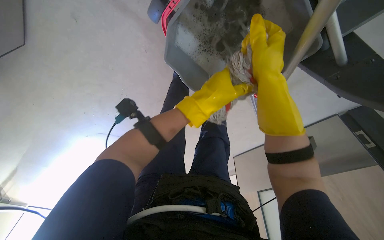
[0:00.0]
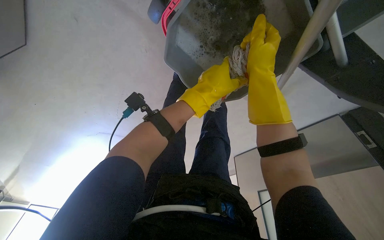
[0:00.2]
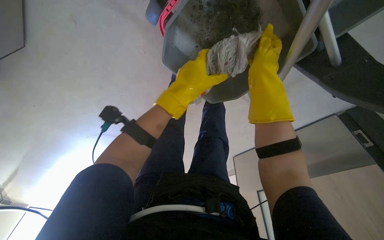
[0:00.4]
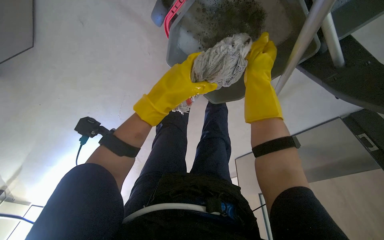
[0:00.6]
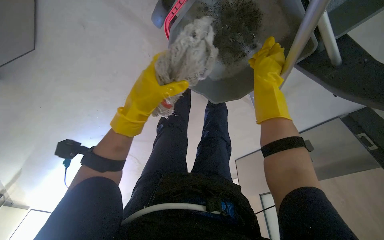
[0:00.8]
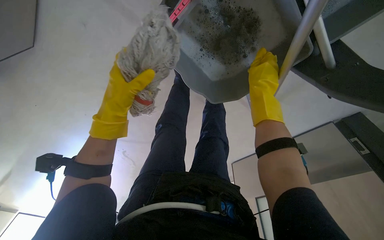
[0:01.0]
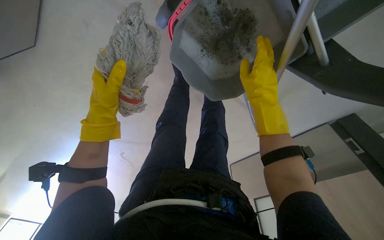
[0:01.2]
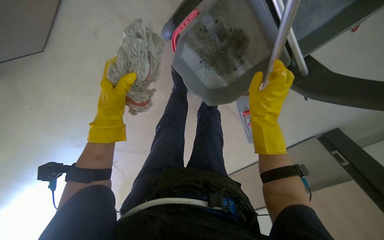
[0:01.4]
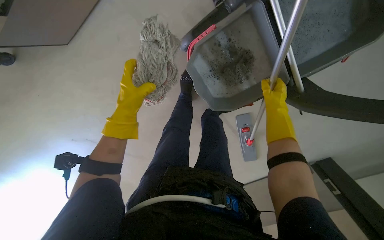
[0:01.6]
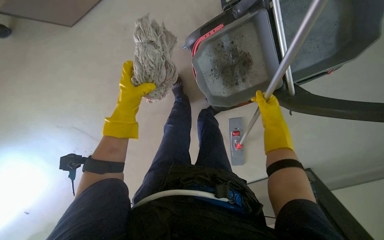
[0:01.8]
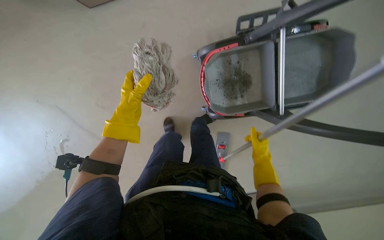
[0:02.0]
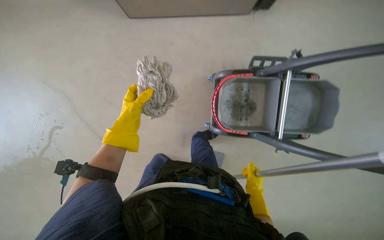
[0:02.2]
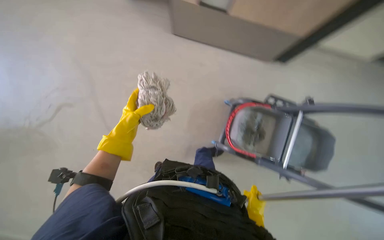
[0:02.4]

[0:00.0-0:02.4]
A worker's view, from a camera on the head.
Job: preparing cleaning supplies.
The whole recording: Washing and wringing mop head. The worker washes and wrings the mop head in a bucket.
0:00.0 to 0:01.2: The left hand shifts approximately 30 cm to the left.
0:01.2 to 0:02.4: The camera pitches upward, by roughly 20 degrees. Everything in view rotates roughly 30 degrees clockwise. The right hand is displaced down the picture by some 25 cm.

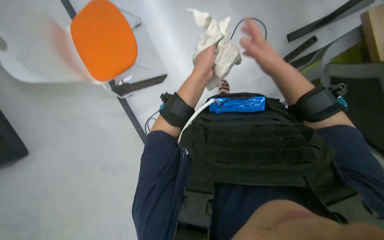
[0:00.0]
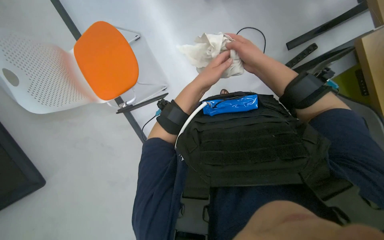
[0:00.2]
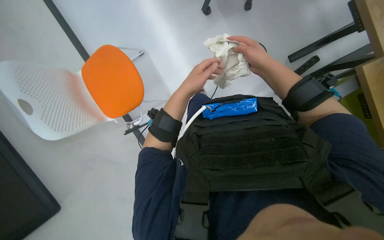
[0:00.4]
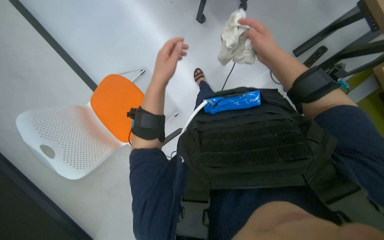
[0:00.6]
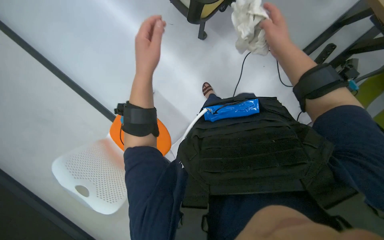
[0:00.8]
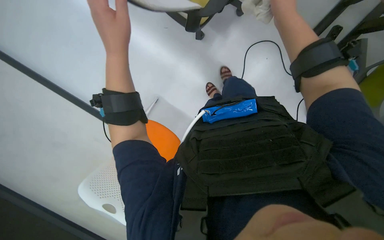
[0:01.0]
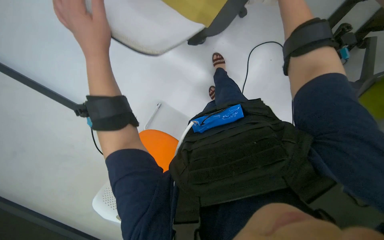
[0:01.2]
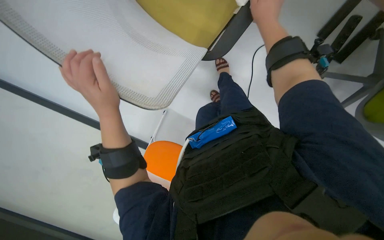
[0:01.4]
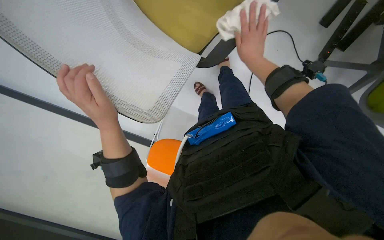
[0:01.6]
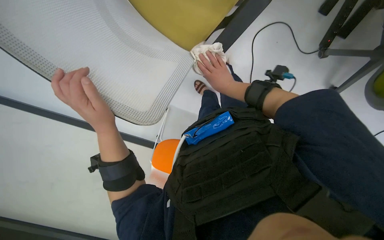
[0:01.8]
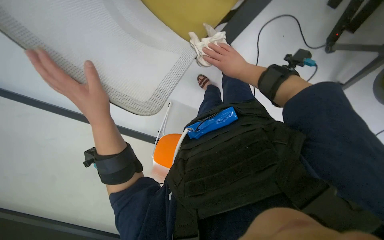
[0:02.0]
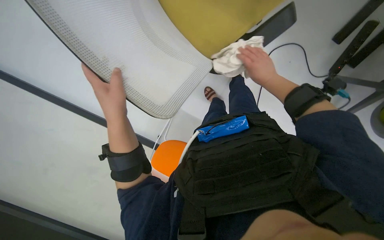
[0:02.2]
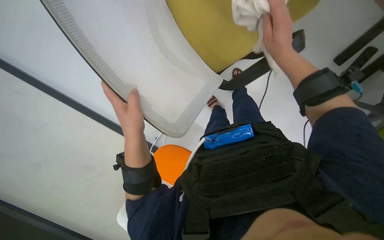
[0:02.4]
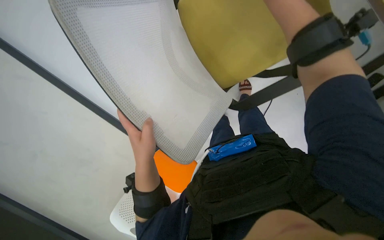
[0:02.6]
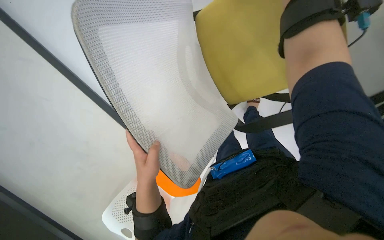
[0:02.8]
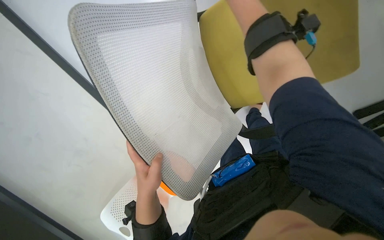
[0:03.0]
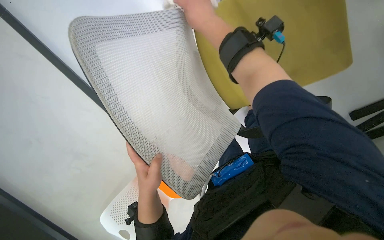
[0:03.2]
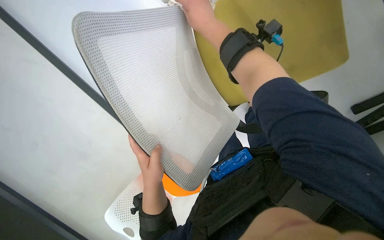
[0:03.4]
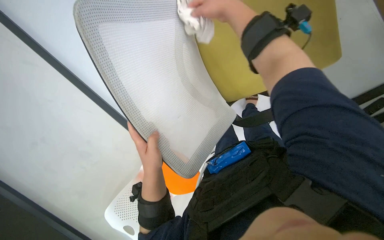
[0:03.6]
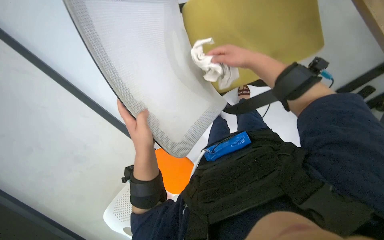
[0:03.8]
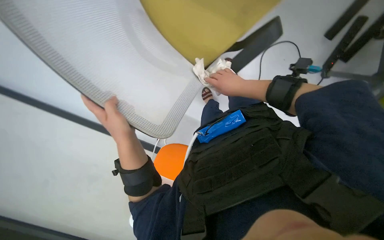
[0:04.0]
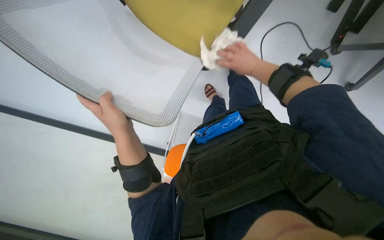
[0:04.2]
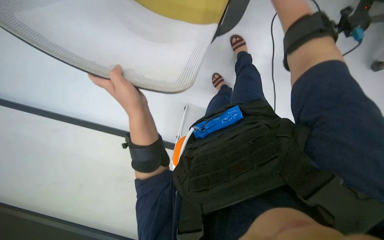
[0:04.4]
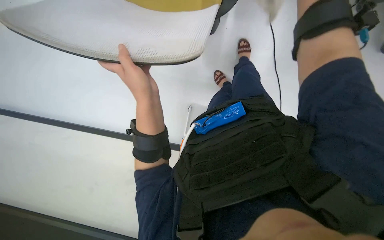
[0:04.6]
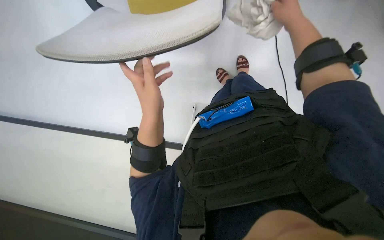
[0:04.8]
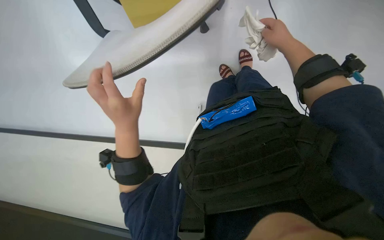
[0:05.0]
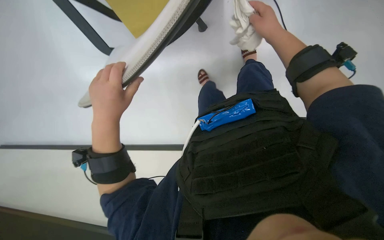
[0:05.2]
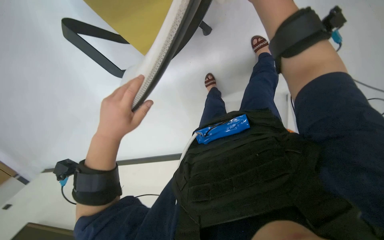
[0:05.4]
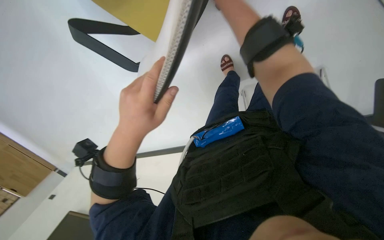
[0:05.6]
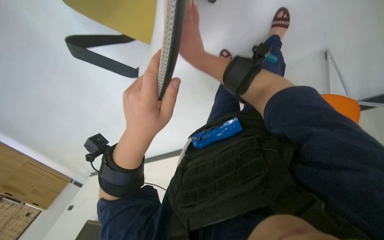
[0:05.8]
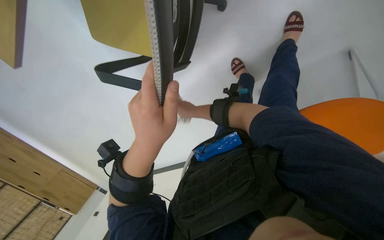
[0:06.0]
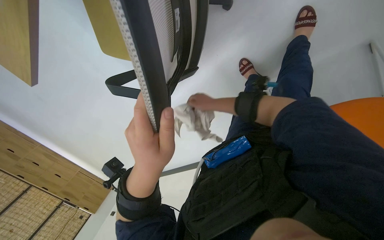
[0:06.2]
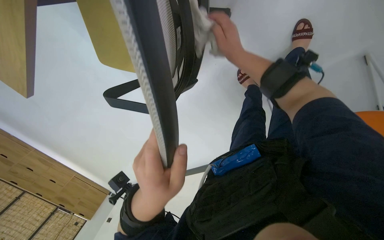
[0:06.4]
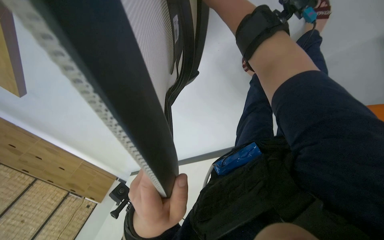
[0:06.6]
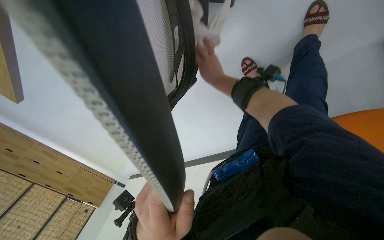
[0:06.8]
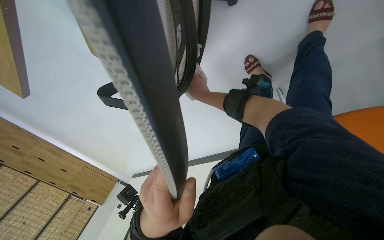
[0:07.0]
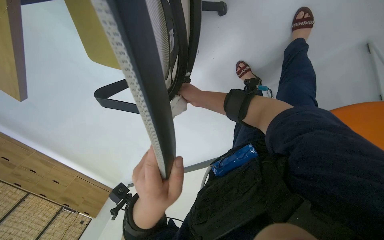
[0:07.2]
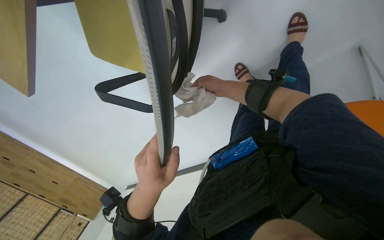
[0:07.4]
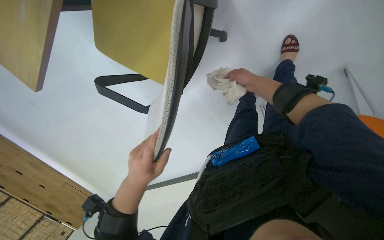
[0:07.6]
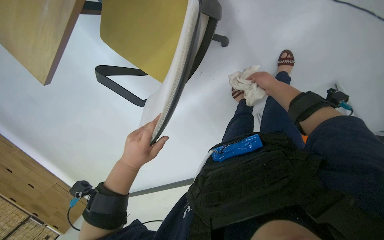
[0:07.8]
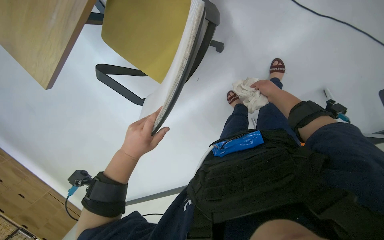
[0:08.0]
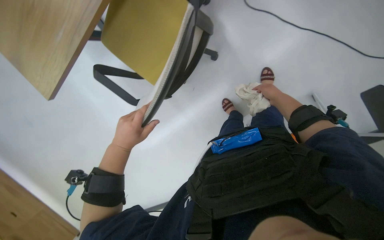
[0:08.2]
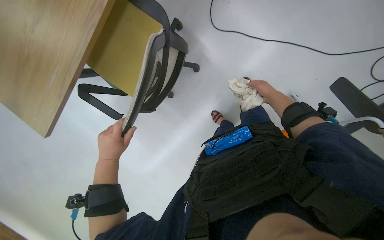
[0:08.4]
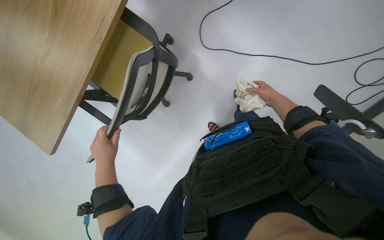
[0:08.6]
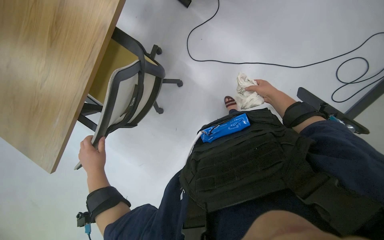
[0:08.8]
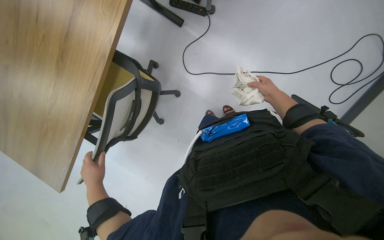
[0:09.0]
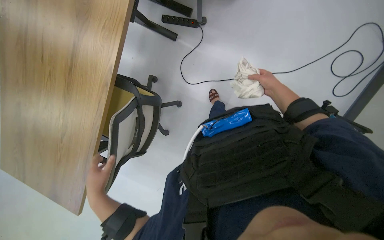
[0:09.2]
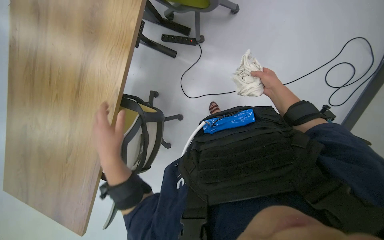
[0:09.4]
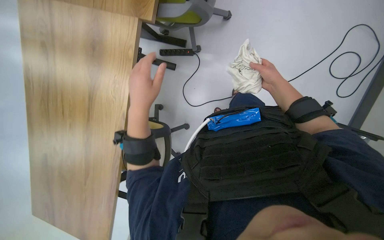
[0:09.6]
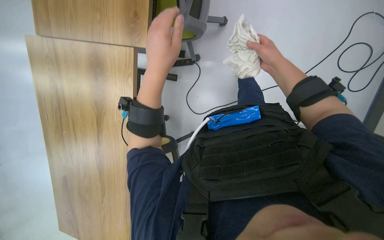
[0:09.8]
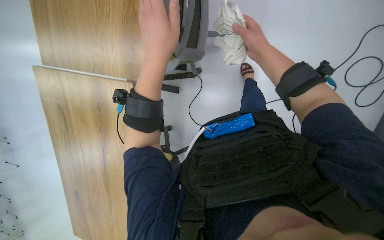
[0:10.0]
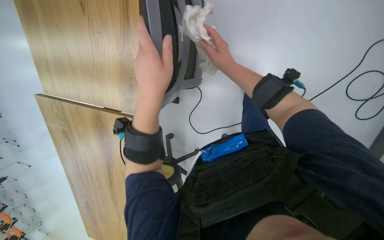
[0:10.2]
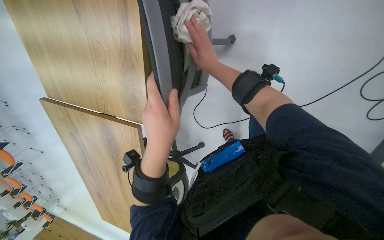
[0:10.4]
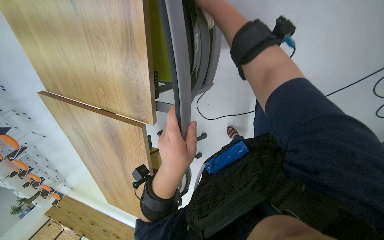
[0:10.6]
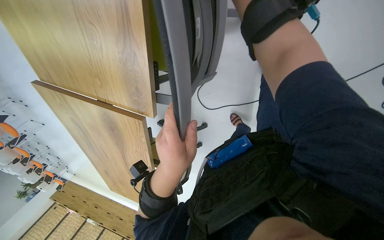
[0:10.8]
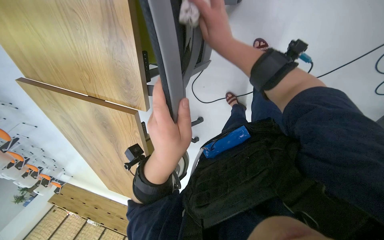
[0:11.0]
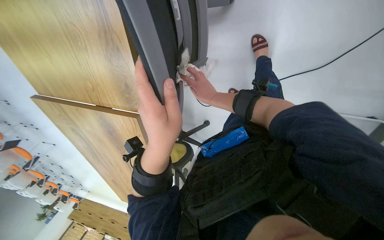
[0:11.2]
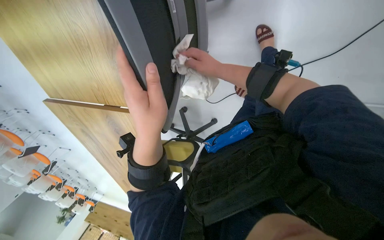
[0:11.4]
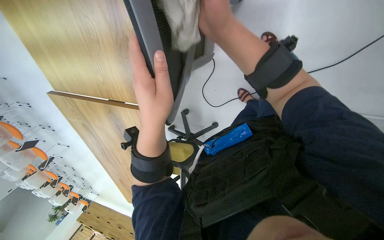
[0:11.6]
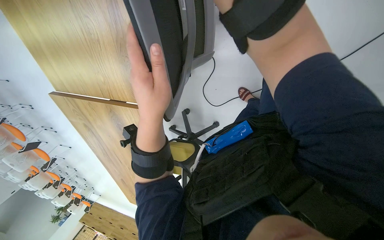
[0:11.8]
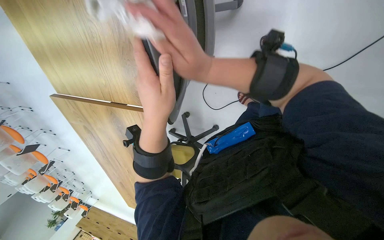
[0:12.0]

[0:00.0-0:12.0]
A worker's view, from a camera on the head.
Job: wiping surfaces.
The whole recording: Wiping office chair. The worker wipes the back and frame of an office chair with a white cloth.
0:00.0 to 0:01.6: The view tilts about 15 degrees upward. Everything in view rotates approximately 30 degrees counterclockwise. The left hand shifts approximately 20 cm nearer to the camera and to the left.
0:01.6 to 0:03.0: The left hand is displaced down the picture by roughly 10 cm.
0:03.0 to 0:04.4: The left hand heads up the picture, covering some 20 cm.
0:04.4 to 0:06.0: The left hand heads nearer to the camera, covering approximately 20 cm.
0:06.0 to 0:07.6: The left hand shifts about 10 cm down the picture.
0:07.6 to 0:09.0: The wearer looks about 25 degrees further upward. The right hand travels to the right by roughly 25 cm. The left hand travels to the left and farther from the camera by about 20 cm.
0:09.0 to 0:10.4: The left hand heads up the picture and to the right, covering roughly 50 cm; the right hand is displaced to the left and up the picture by about 25 cm.
0:10.4 to 0:12.0: The right hand moves up and down the picture over approximately 50 cm, changing direction 3 times.

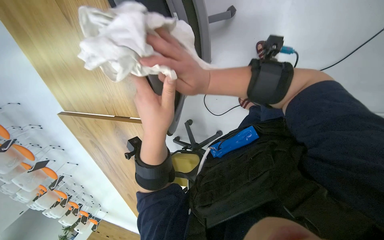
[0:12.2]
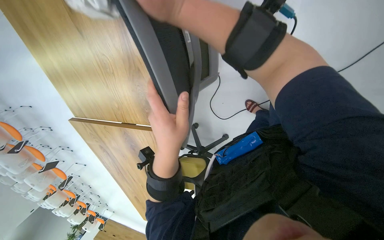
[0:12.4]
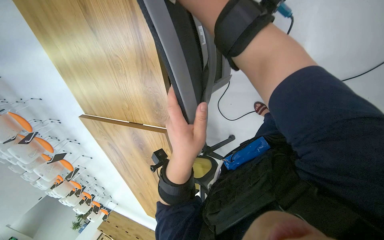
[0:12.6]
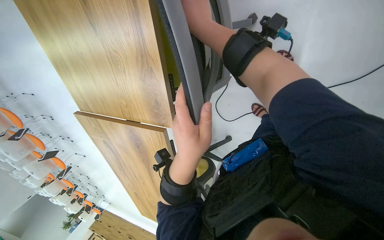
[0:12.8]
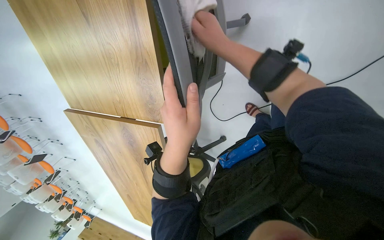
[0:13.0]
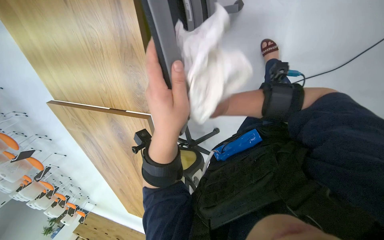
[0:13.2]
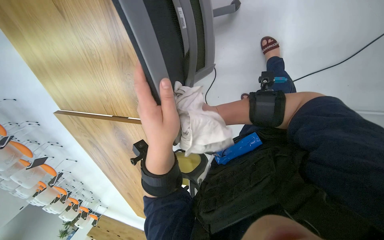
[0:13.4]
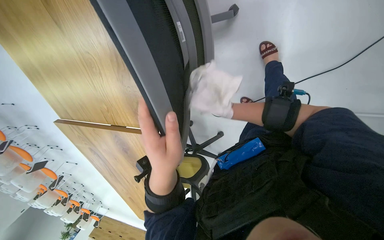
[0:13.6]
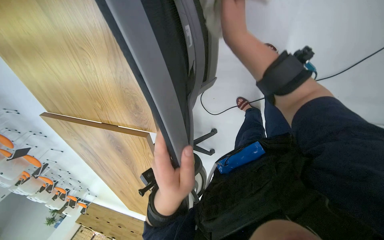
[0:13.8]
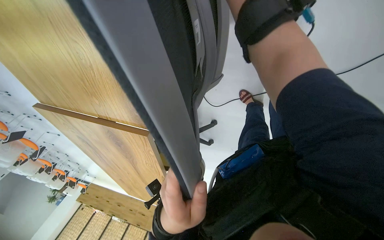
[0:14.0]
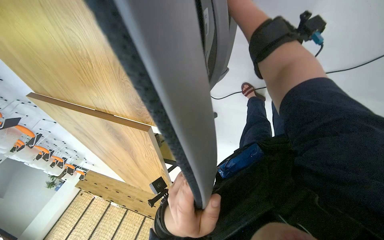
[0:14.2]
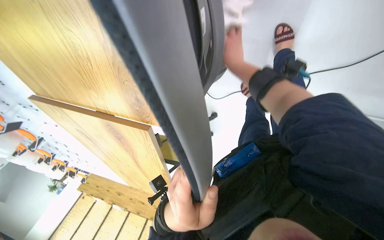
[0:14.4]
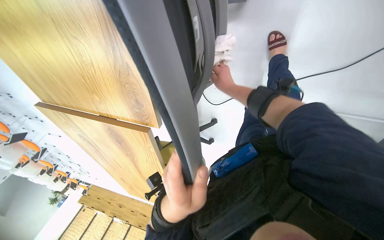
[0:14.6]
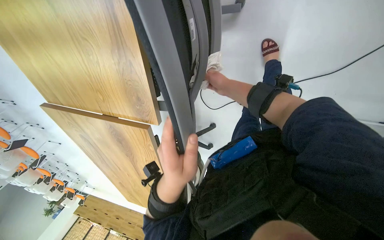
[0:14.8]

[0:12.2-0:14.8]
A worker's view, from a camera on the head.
Job: wiping surfaces.
The whole recording: Wiping office chair. The worker wipes the back and frame of an office chair with a white cloth.
0:12.2 to 0:13.4: The right hand heads farther from the camera and to the right, covering roughly 30 cm.
0:13.4 to 0:14.8: The right hand travels up the picture and to the left by some 20 cm.

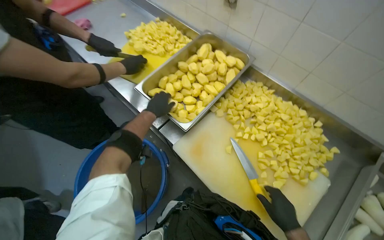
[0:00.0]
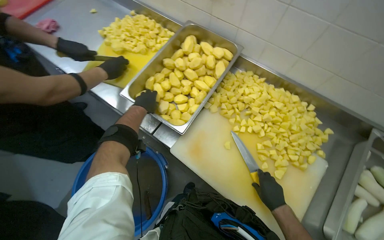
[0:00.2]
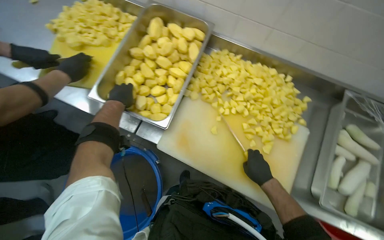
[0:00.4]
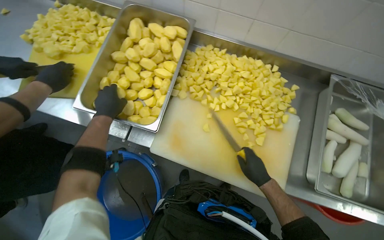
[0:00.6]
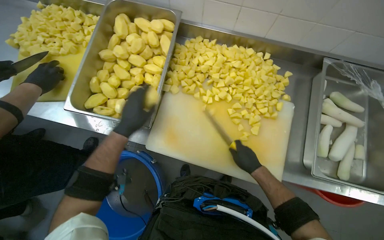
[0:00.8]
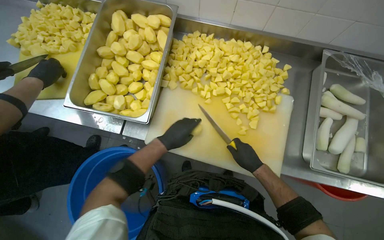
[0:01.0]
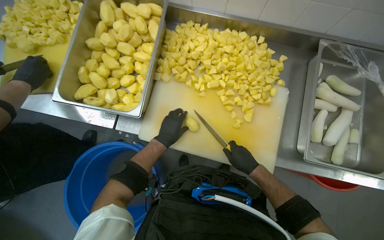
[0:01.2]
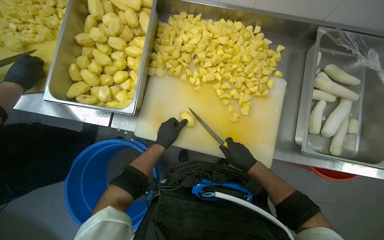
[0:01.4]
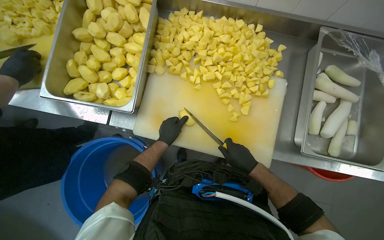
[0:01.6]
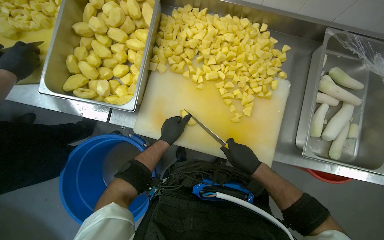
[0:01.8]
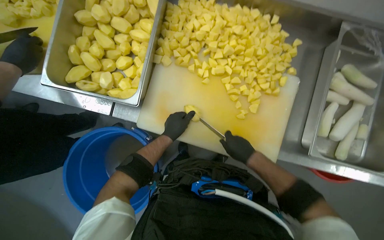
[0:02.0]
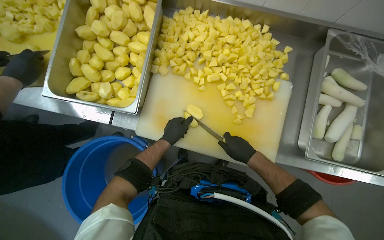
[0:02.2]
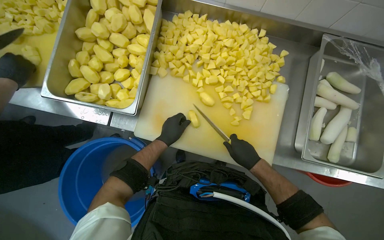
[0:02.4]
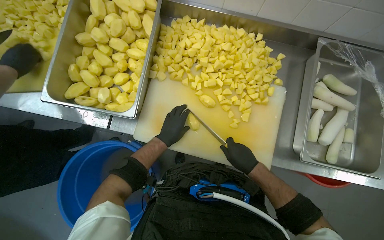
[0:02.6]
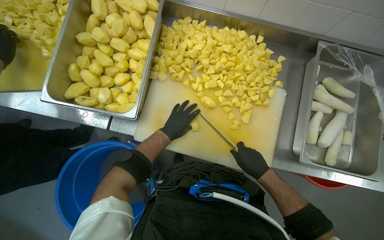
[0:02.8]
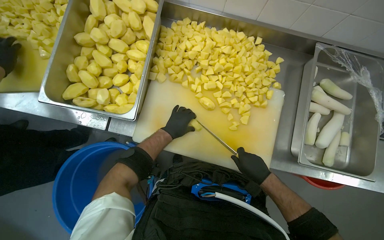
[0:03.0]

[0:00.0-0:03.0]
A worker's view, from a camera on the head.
Job: preparing food.
The whole recording: Cutting potatoes into pieces. The worker dices peeled potatoes into smaller pieces on a cutting board.
0:00.0 to 0:01.6: The head turns to the right by about 30 degrees. The wearer looks approximately 15 degrees further downward.
0:01.6 to 0:03.0: The hands make small movements and keep their place.
